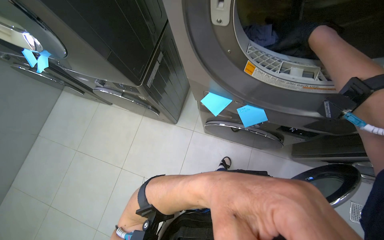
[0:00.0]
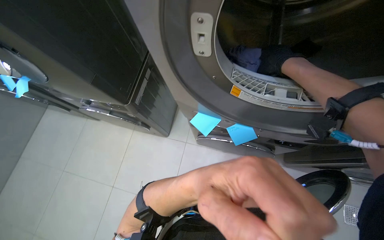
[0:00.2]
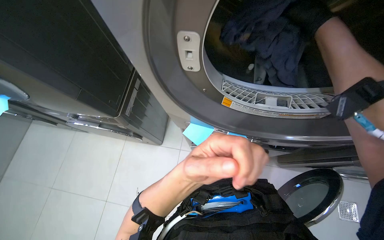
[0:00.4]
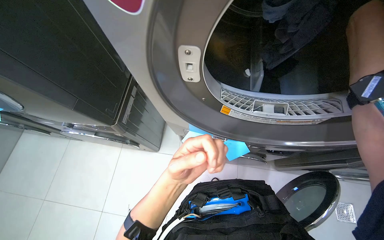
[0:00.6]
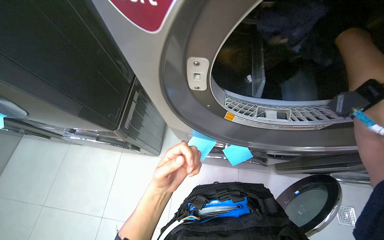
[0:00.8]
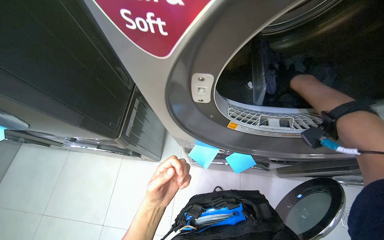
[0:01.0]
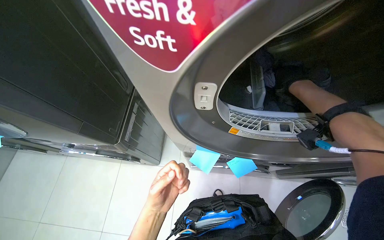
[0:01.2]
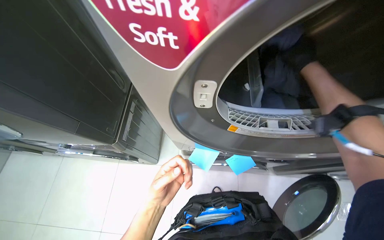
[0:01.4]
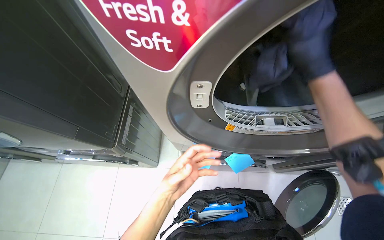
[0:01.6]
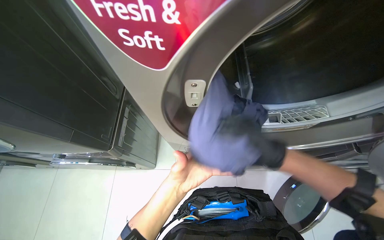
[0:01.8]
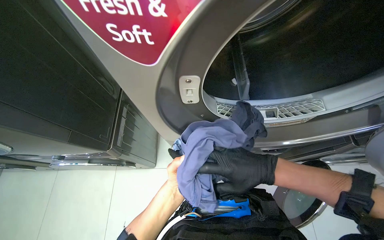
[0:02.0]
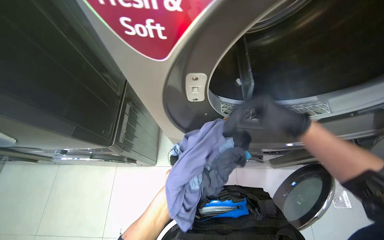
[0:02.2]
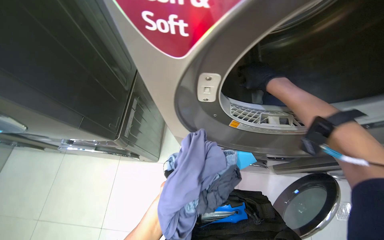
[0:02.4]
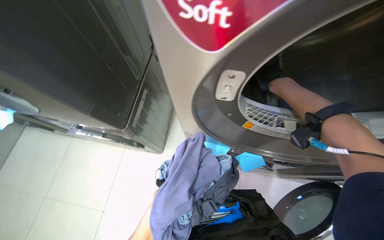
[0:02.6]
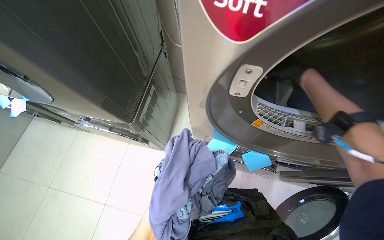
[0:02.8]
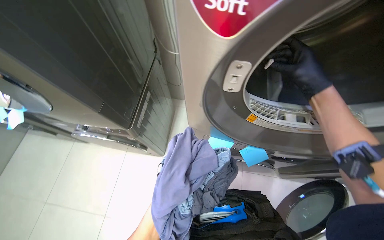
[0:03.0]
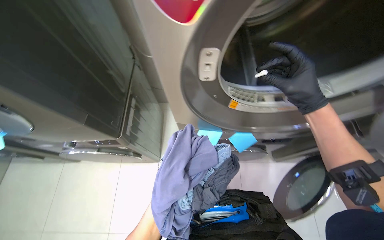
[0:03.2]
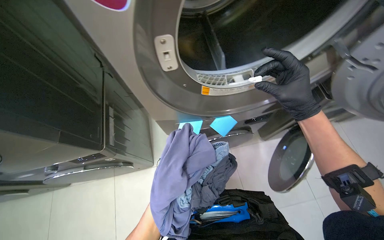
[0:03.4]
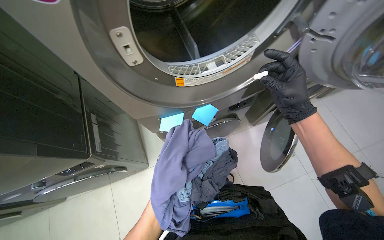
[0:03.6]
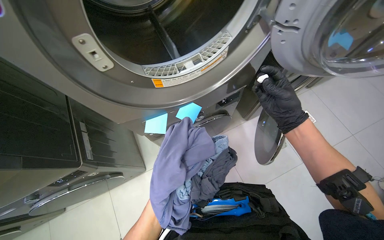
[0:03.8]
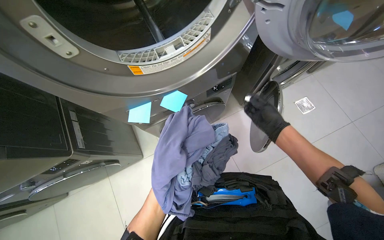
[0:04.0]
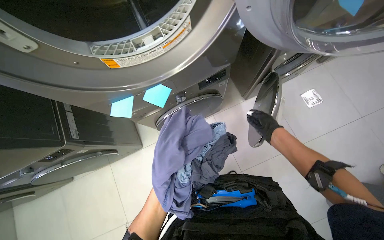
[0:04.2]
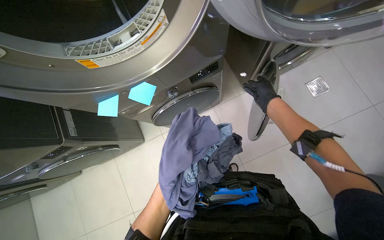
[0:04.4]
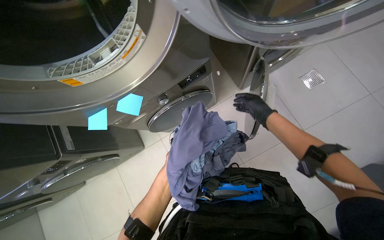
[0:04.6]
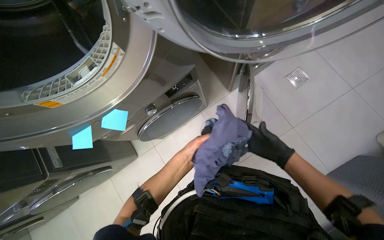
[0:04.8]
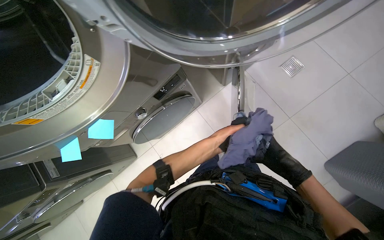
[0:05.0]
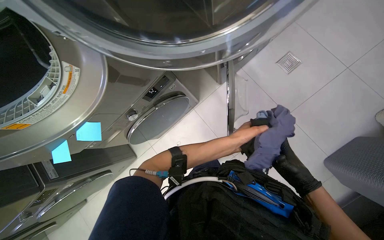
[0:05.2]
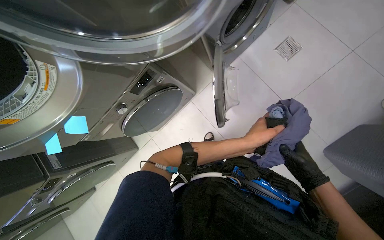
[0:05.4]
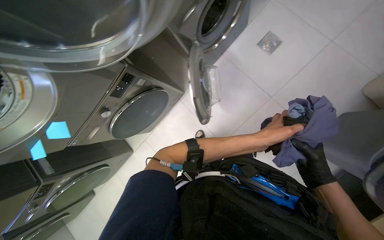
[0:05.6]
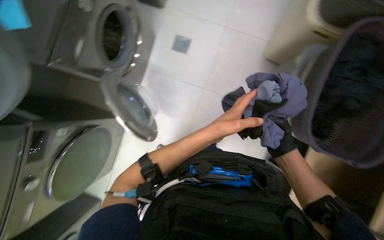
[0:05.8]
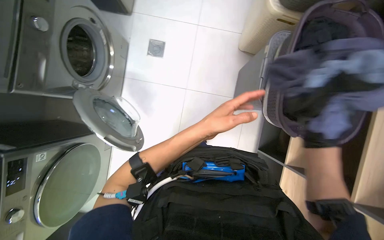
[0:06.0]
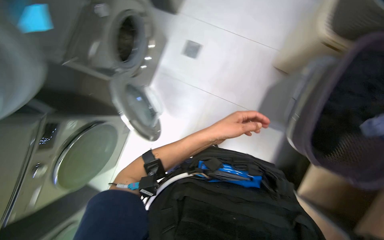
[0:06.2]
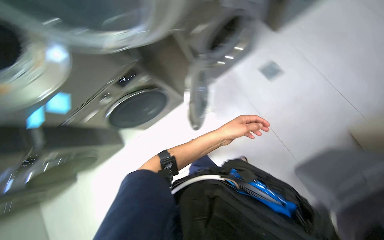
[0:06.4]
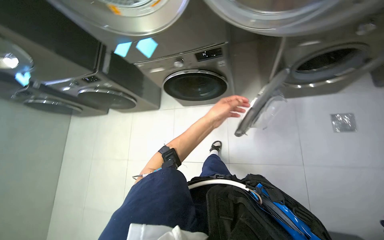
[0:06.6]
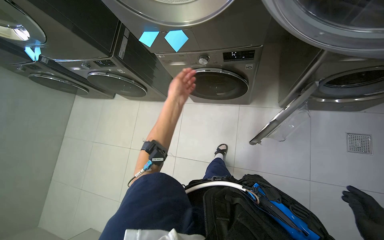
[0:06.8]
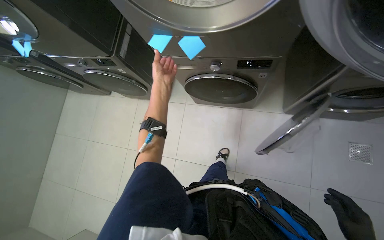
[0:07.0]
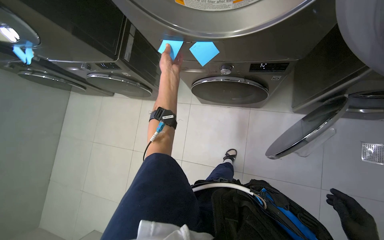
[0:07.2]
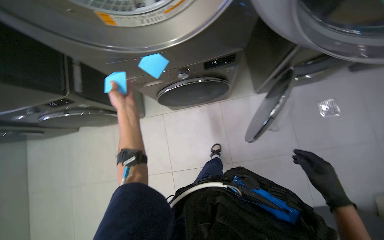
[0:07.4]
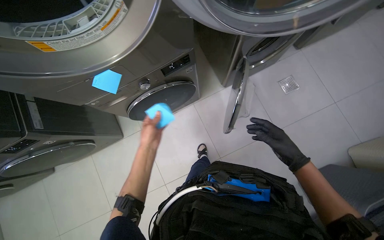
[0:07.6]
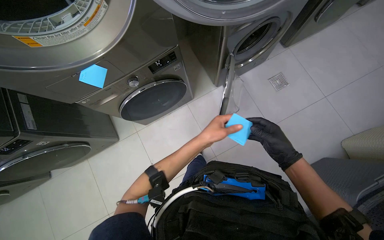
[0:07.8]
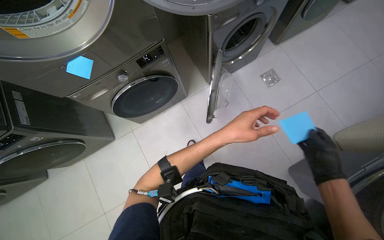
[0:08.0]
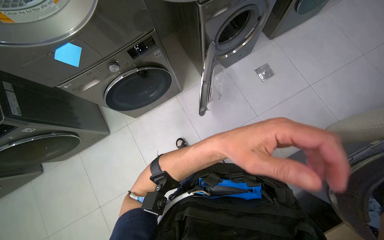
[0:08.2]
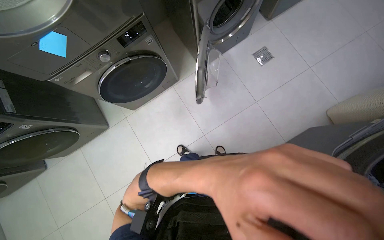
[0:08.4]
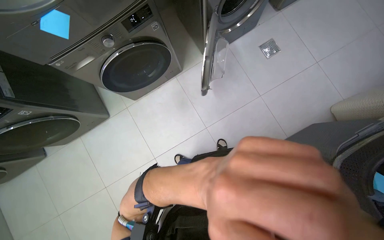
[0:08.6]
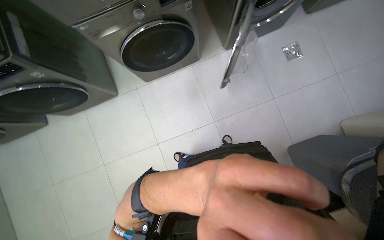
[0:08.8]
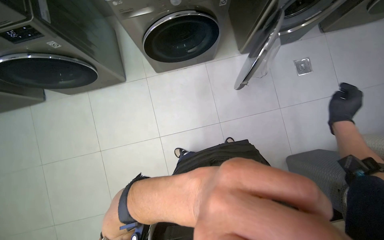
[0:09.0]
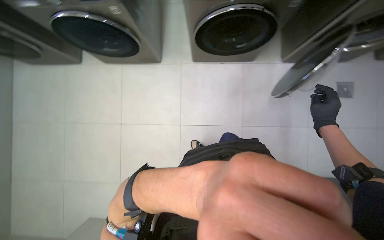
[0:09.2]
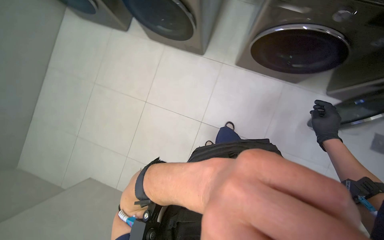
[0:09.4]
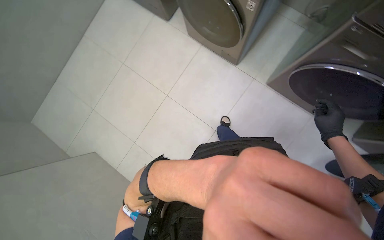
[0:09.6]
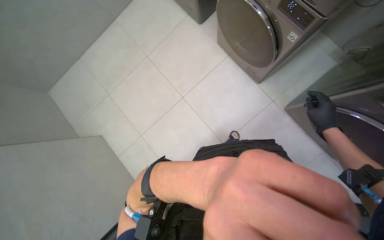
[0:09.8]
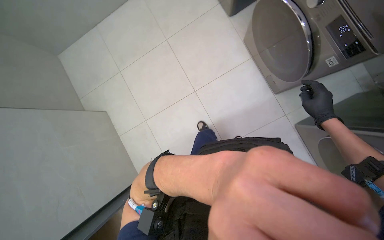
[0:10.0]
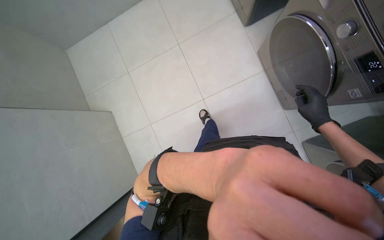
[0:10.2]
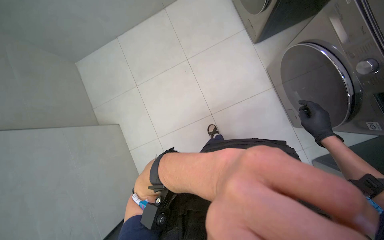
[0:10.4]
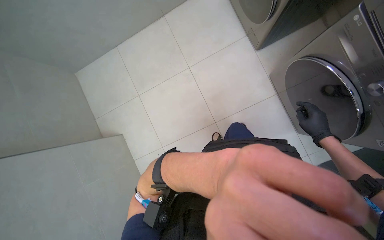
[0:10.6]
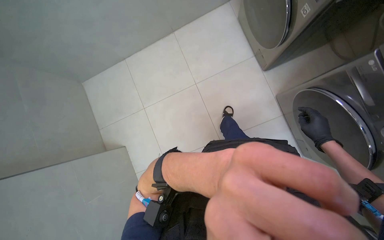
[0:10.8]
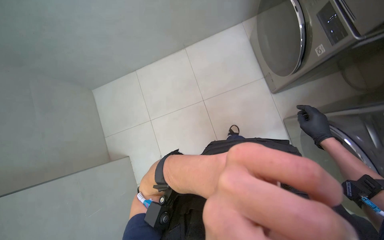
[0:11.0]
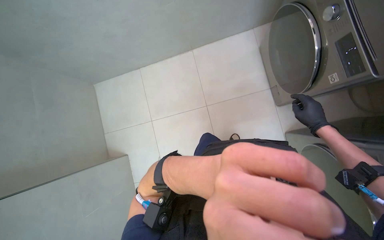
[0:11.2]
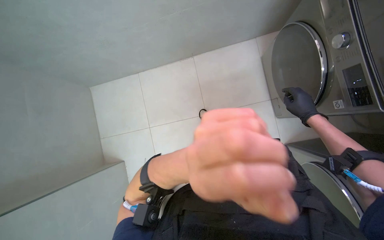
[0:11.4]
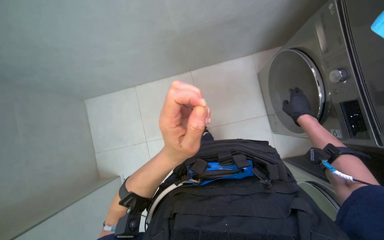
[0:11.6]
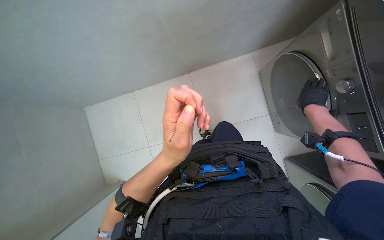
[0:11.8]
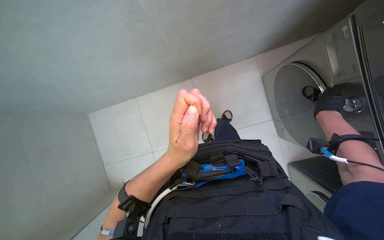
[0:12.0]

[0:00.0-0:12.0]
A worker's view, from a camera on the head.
Job: managing laundry.
The whole recording: Operating laundry machines. The worker places notes on machines, loads and unloads clothes, cleans lint filters, and adjusts machine settings.
0:00.0 to 0:01.6: The head rotates roughly 15 degrees to the right. The left hand heads farther from the camera and to the left, covering some 25 cm.
0:01.6 to 0:03.0: The right hand goes farther from the camera and returns, about 15 cm each way.
0:03.0 to 0:04.4: The camera pitches downward, by approximately 15 degrees. The scene rotates counterclockwise by roughly 35 degrees.
0:04.4 to 0:06.0: The camera travels about 70 cm. The wearer's head swings approximately 55 degrees to the right.
0:06.0 to 0:07.6: The wearer moves approximately 40 cm. The wearer's head swings approximately 60 degrees to the left.
0:09.0 to 0:10.4: The camera travels about 80 cm. The head rotates some 80 degrees to the left.
0:10.4 to 0:12.0: The camera travels roughly 70 cm.

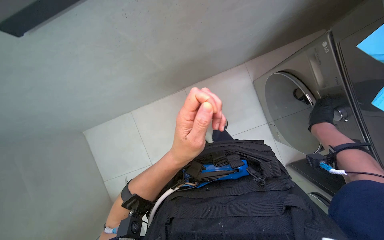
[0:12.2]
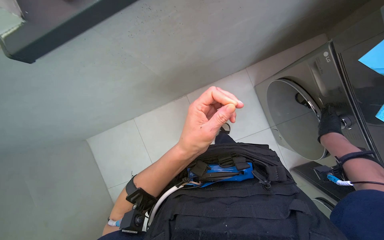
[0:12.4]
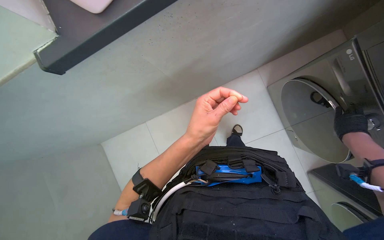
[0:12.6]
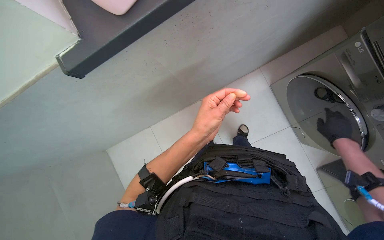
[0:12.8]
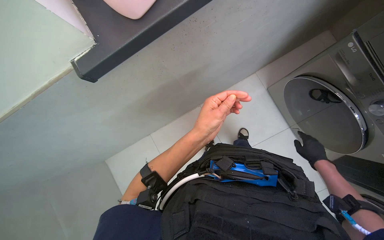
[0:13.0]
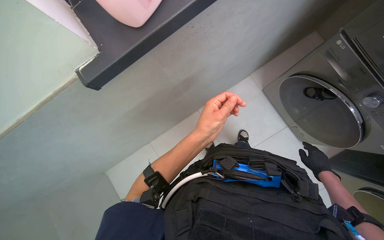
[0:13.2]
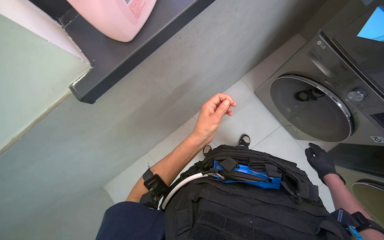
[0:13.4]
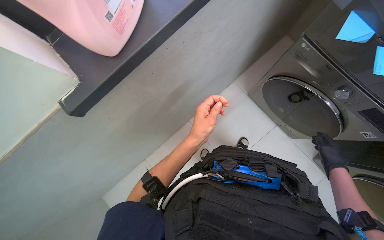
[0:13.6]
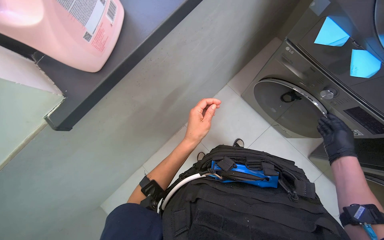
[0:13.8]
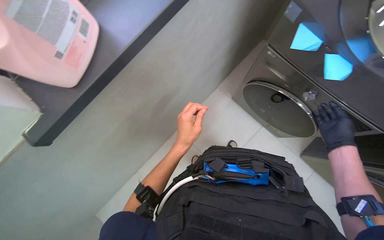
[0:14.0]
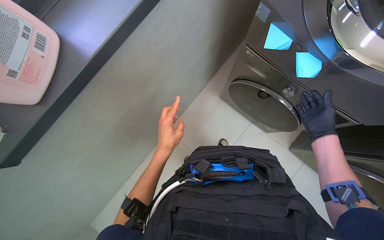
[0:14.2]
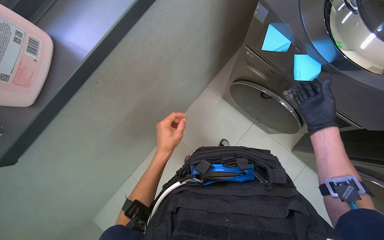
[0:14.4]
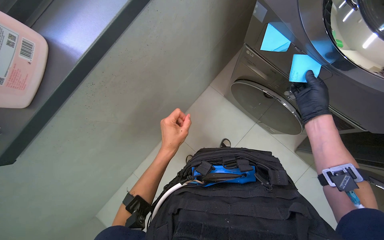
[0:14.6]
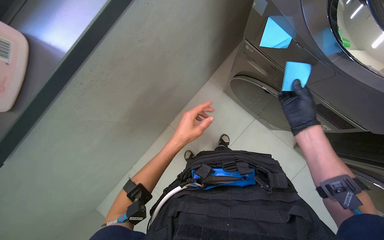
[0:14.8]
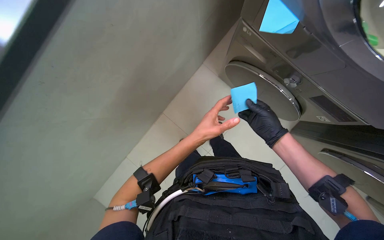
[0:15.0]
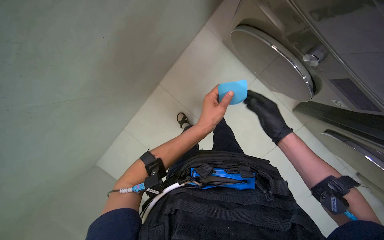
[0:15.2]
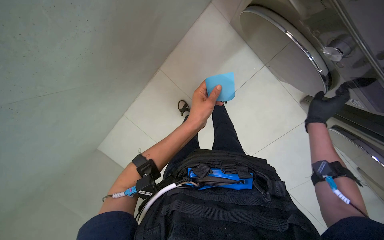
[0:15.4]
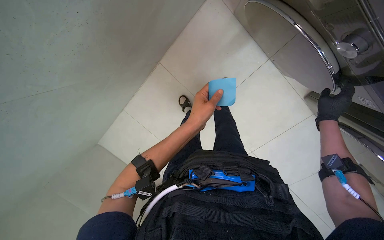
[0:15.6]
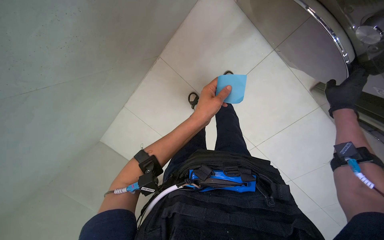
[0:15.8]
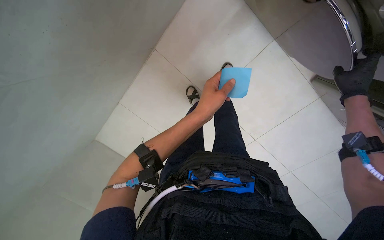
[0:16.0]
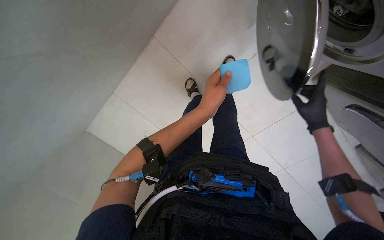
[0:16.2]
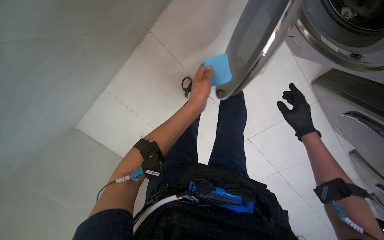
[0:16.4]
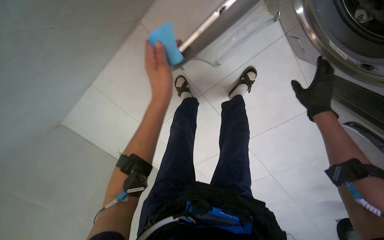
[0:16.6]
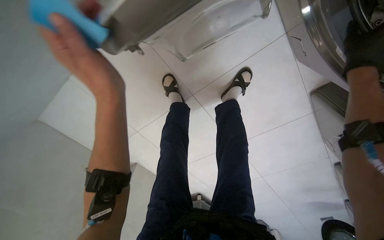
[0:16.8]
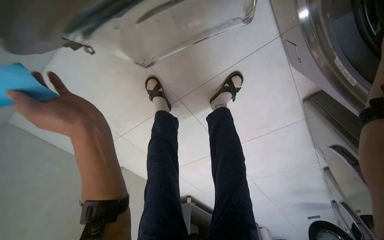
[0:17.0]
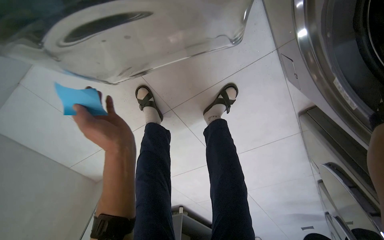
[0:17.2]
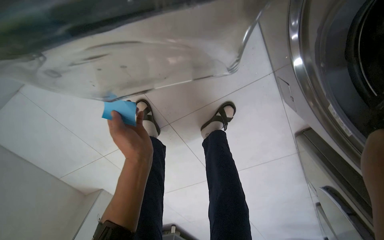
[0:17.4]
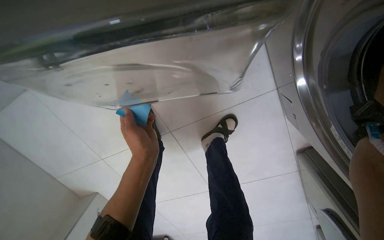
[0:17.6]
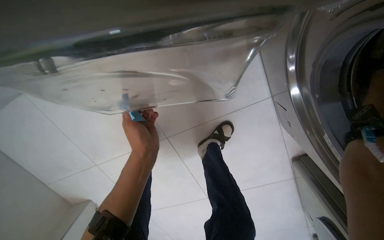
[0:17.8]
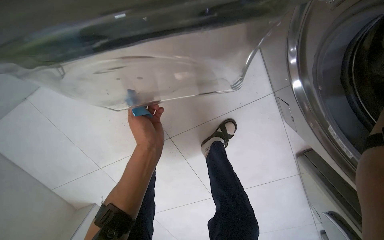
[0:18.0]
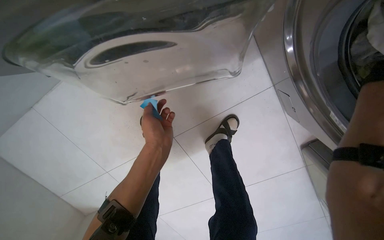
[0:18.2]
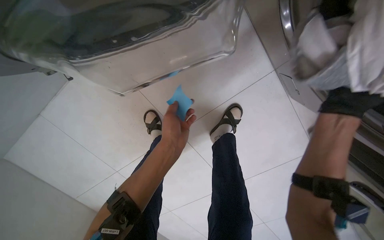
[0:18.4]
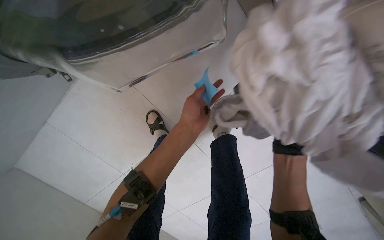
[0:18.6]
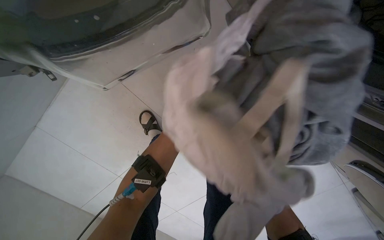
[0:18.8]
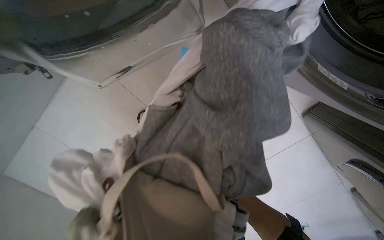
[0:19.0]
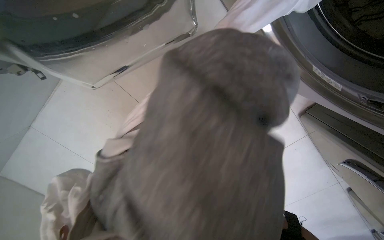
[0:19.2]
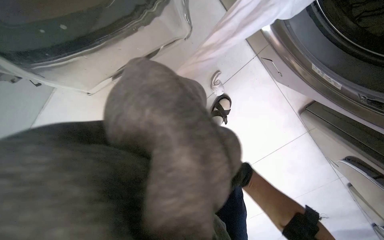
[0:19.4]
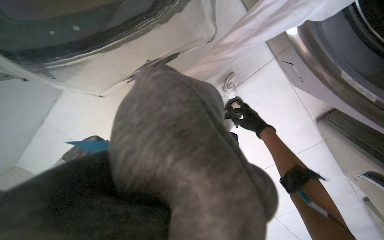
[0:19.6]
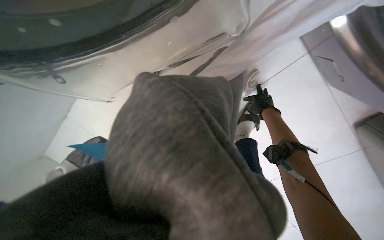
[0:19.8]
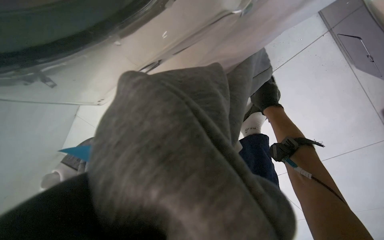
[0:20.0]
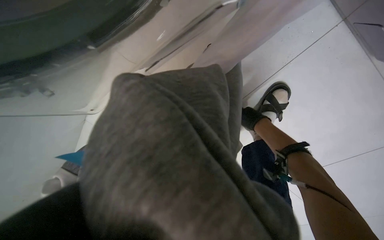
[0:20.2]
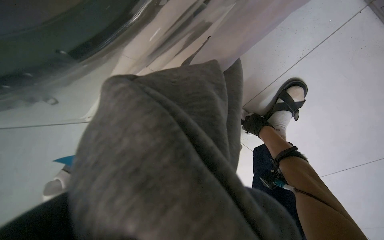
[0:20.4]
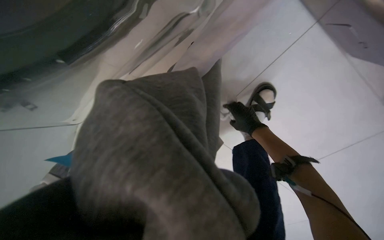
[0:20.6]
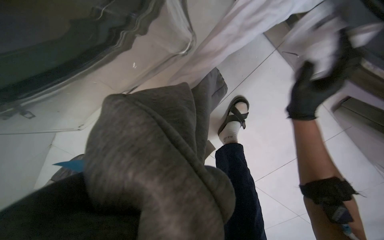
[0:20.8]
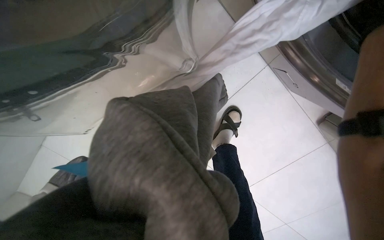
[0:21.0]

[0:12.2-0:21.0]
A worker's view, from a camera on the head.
Job: managing laundry.
The whole recording: Operating laundry machines. The worker places notes on machines, loads and unloads clothes, cleans lint filters, and adjusts machine settings.
0:12.2 to 0:13.6: The right hand is displaced down the picture by about 15 cm, while the left hand travels farther from the camera by roughly 10 cm.
0:13.6 to 0:15.2: The wearer looks approximately 15 degrees further downward. The right hand is displaced to the left by roughly 15 cm.
0:15.2 to 0:16.6: The wearer looks some 25 degrees further downward. The left hand moves to the left and up the picture, approximately 15 cm; the right hand travels to the right and up the picture by roughly 15 cm.
0:16.6 to 0:18.0: The camera pitches upward, by about 15 degrees.
